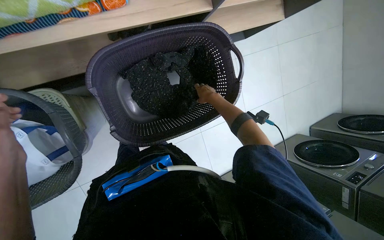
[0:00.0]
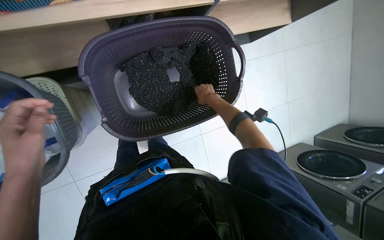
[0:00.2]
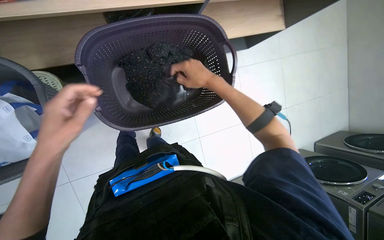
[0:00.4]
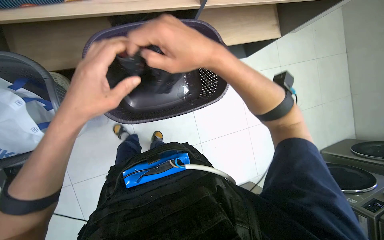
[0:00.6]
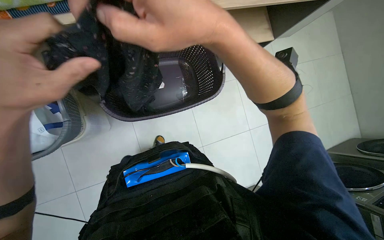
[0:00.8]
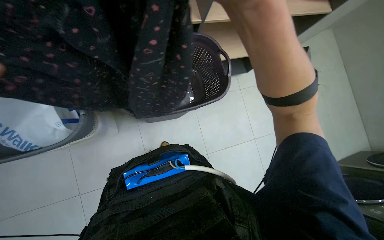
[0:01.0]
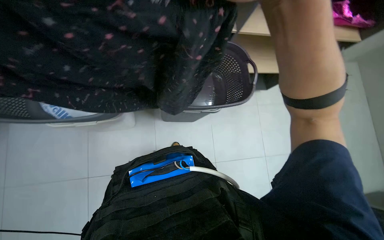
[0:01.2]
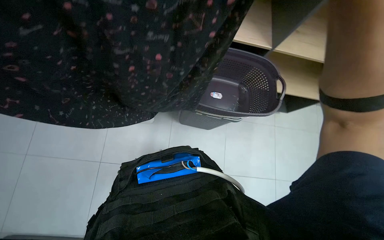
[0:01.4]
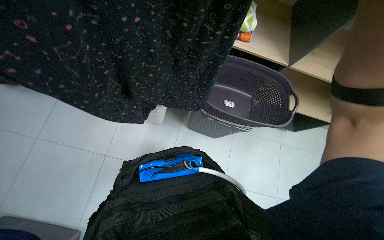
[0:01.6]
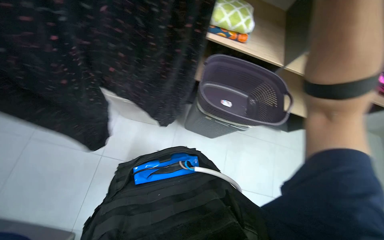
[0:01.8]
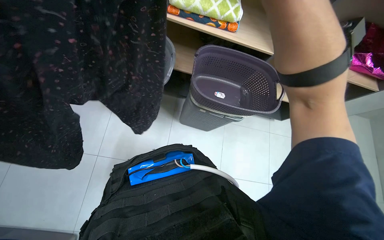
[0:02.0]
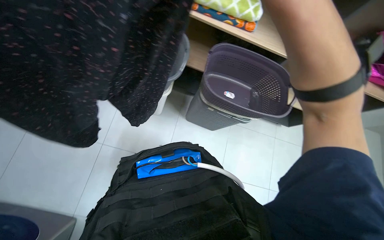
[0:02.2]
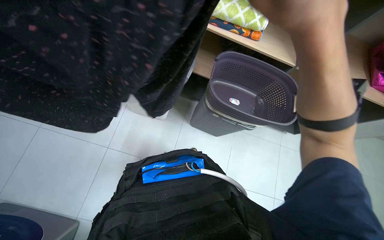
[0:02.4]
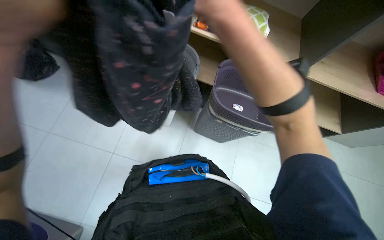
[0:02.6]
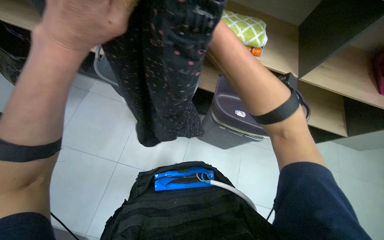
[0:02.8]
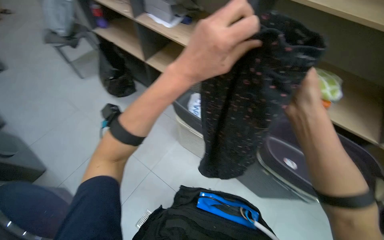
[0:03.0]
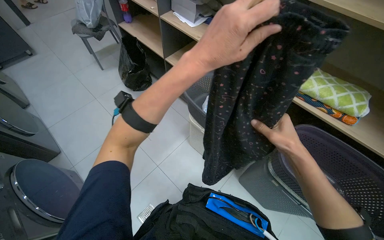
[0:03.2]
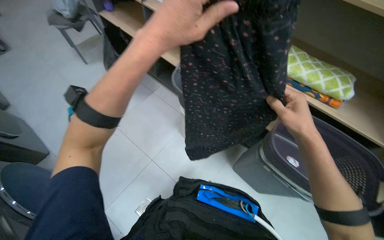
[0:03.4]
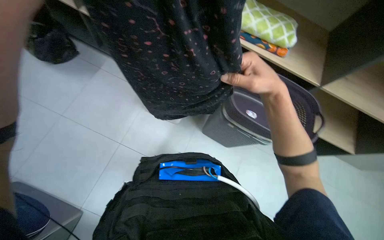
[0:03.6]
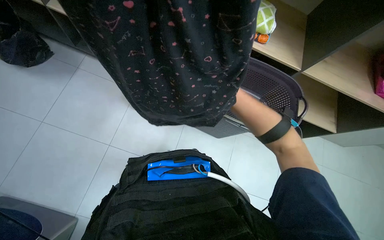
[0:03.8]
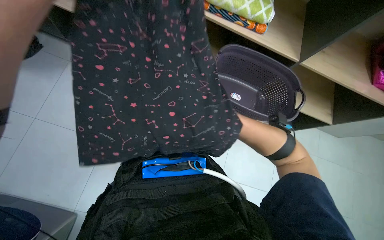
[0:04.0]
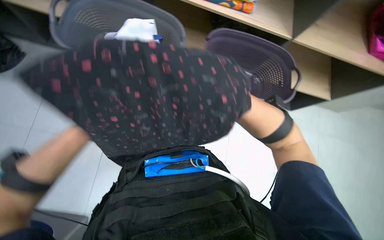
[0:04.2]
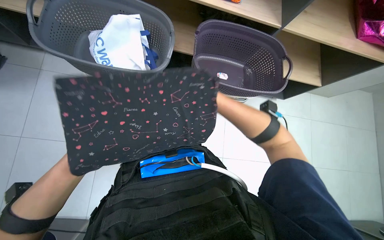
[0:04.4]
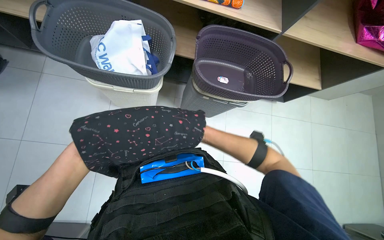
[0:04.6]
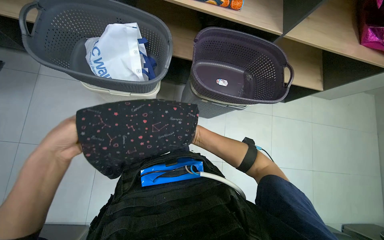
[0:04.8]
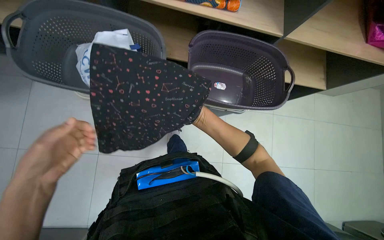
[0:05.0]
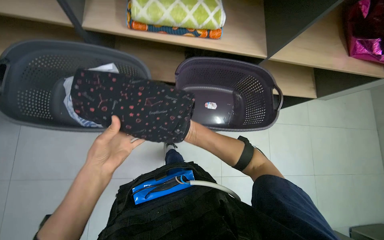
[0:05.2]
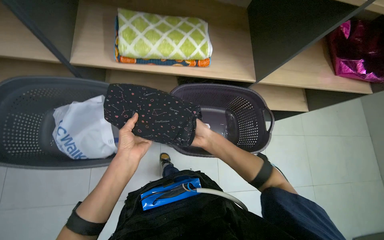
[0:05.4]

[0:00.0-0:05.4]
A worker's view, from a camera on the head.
Job: managing laundry.
The whole recording: Folding and stacking laundry. The worker folds various laundry items and stacks them neatly on a shelf.
0:00.0 to 0:01.4: The wearer looks approximately 15 degrees further upward.

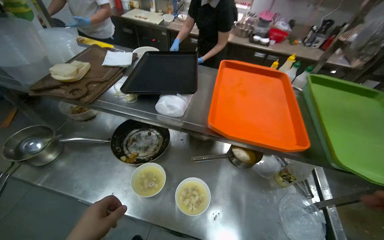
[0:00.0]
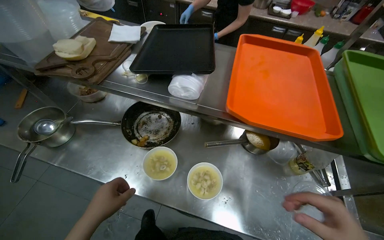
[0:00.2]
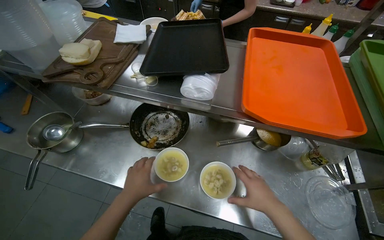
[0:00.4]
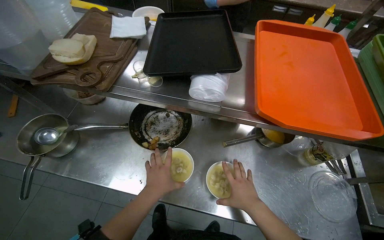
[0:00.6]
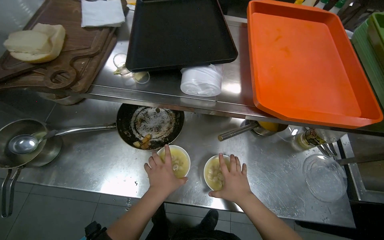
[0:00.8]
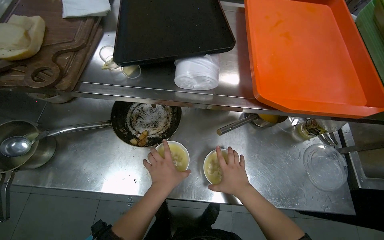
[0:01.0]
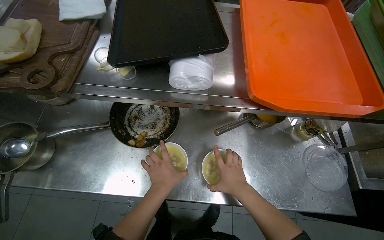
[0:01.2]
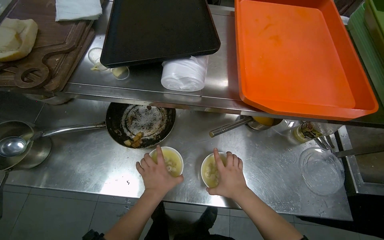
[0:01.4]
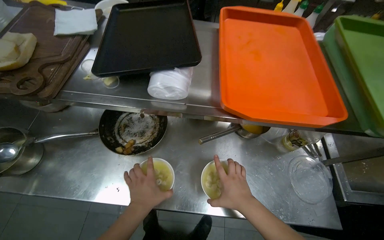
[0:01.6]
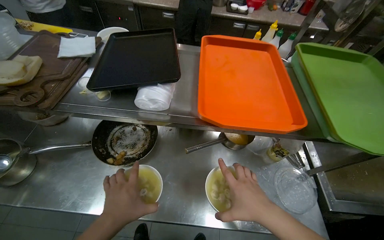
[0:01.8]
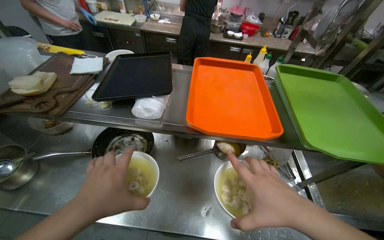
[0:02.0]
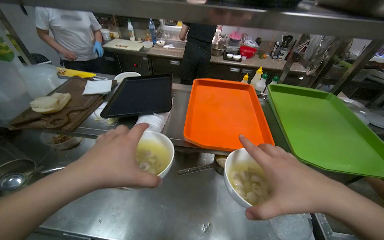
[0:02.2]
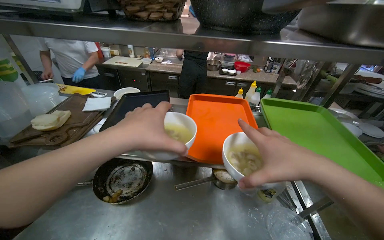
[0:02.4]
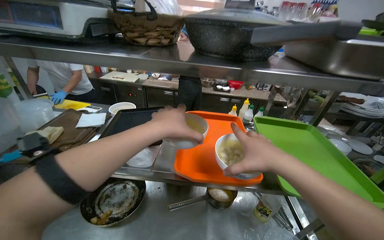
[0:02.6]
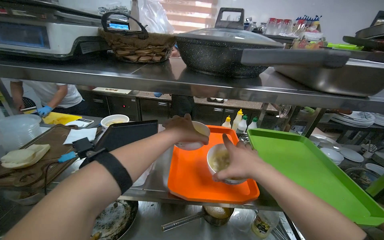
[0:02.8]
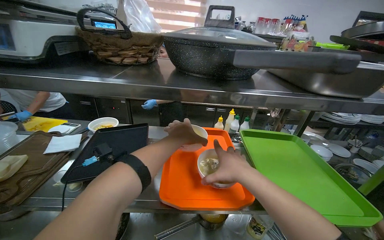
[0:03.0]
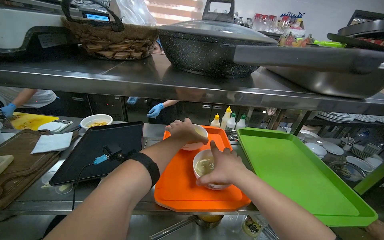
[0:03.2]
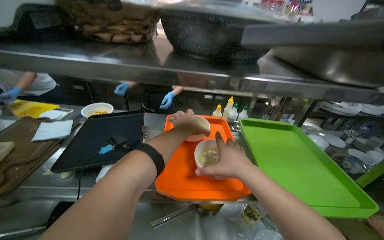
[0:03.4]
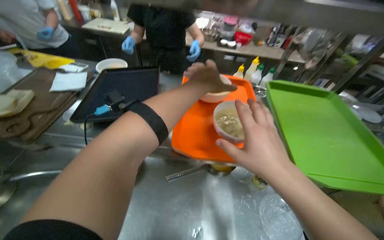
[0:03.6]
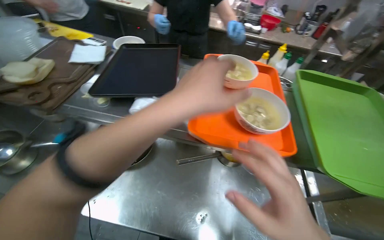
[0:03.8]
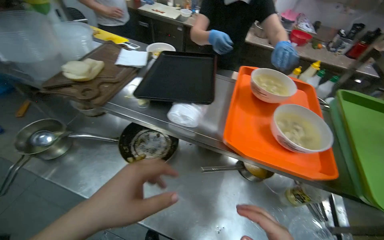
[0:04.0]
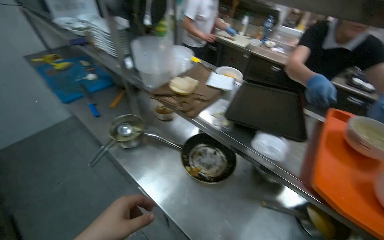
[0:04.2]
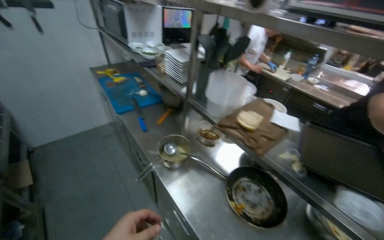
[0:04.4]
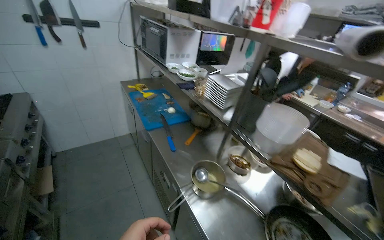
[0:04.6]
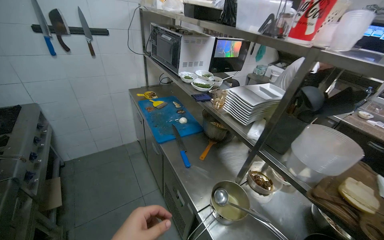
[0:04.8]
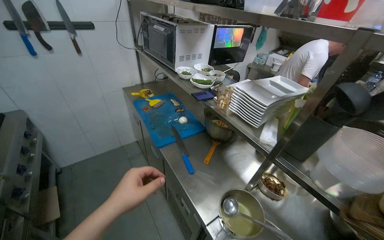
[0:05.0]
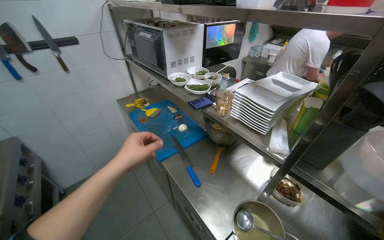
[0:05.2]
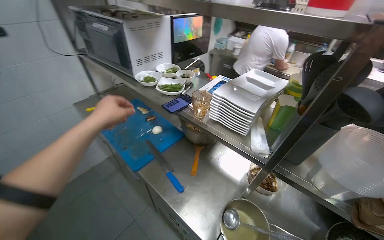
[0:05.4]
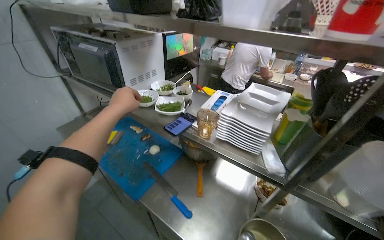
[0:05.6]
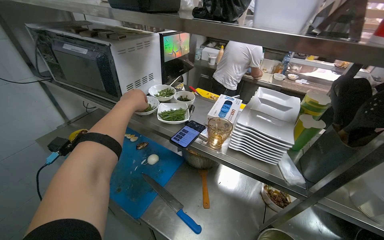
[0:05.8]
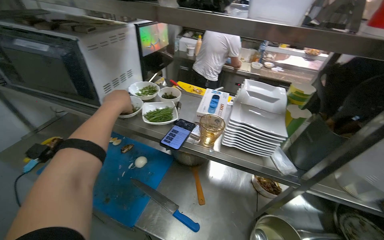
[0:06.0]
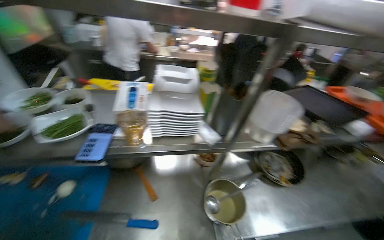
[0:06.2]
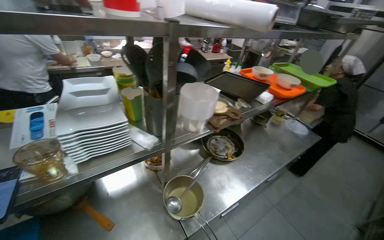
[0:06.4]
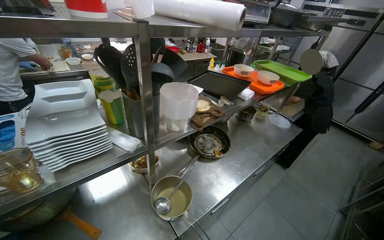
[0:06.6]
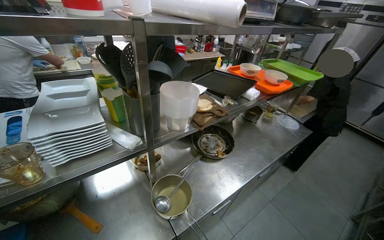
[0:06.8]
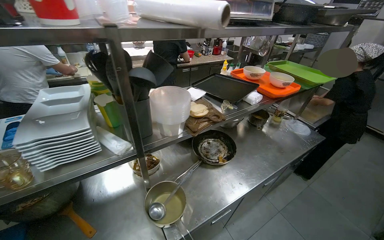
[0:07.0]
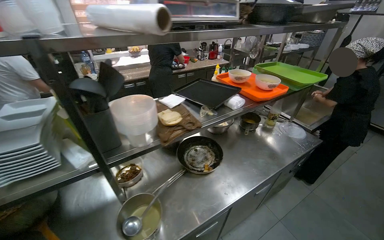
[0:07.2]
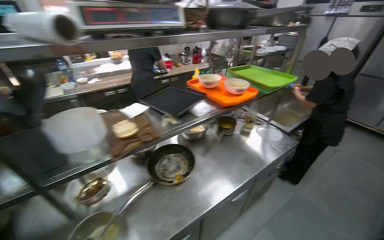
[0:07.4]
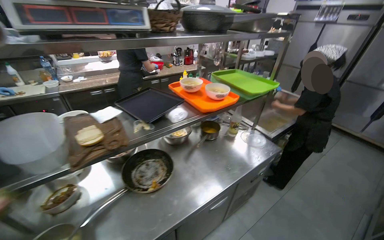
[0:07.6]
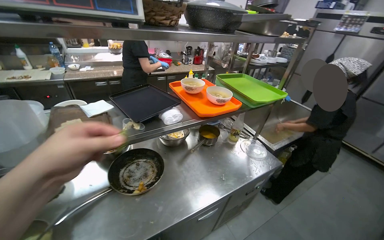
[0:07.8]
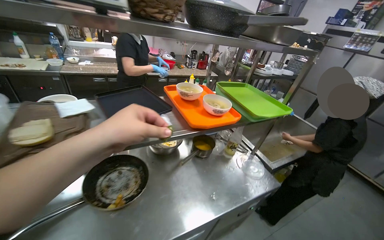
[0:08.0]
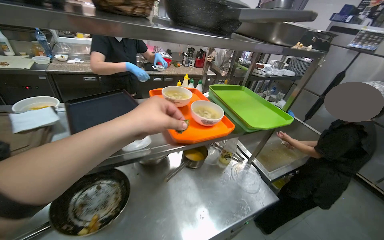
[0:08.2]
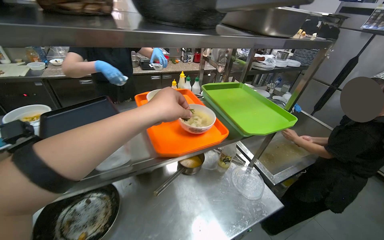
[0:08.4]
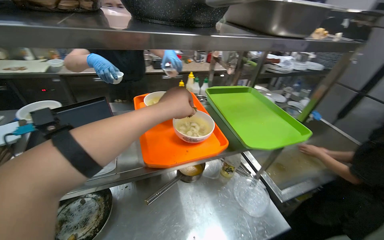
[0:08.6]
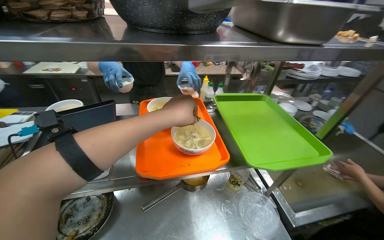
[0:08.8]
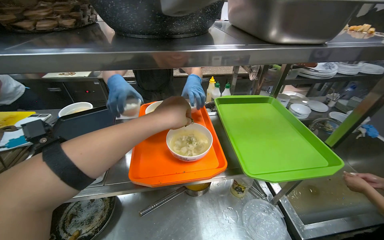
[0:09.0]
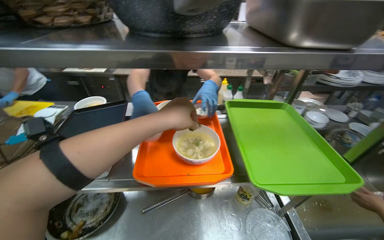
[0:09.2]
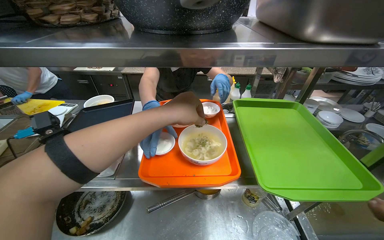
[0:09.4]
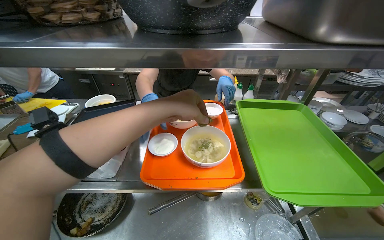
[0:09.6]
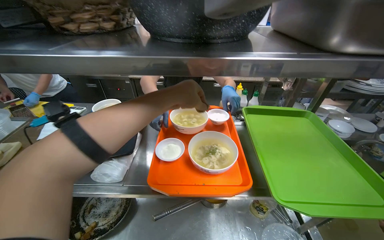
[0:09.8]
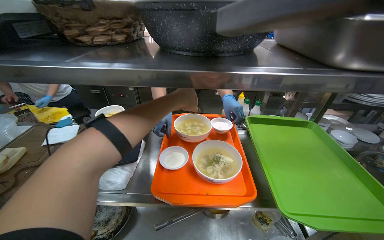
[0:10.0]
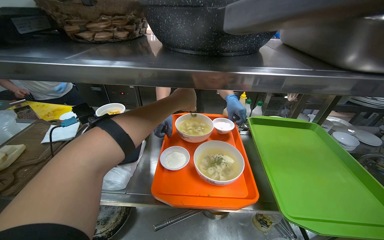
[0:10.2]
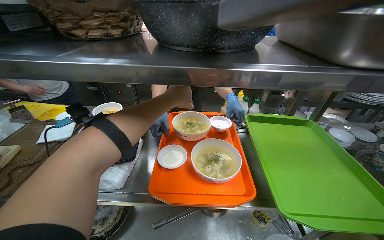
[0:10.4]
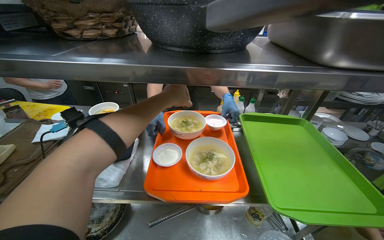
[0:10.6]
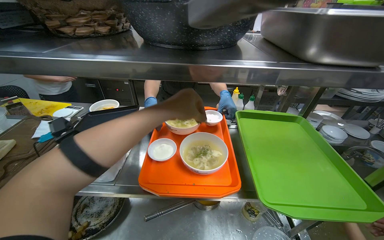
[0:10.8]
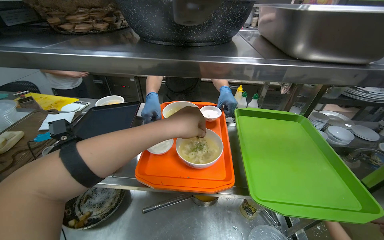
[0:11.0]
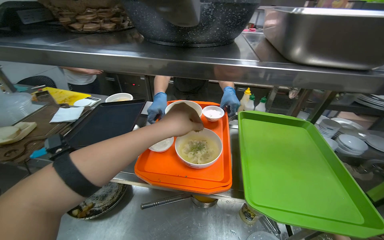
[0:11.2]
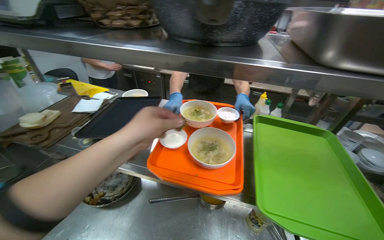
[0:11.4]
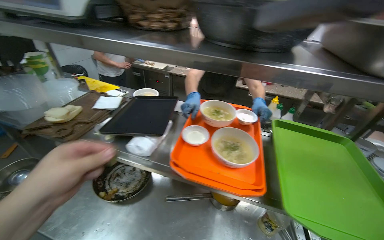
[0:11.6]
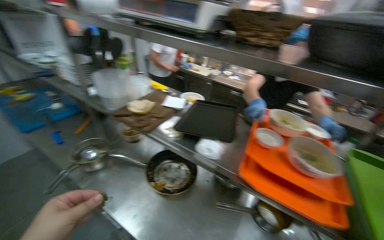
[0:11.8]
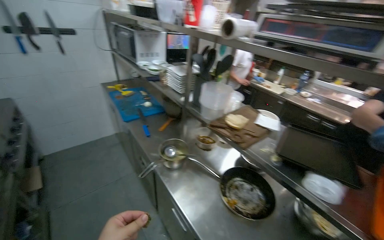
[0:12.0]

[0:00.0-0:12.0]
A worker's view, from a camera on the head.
Job: preparing food.
The whole recording: Preparing Soup Bowls. The worker transfers bowls of soup onto a tray and adds herbs.
0:00.0 to 0:01.6: The camera pitches downward, by about 15 degrees.
0:01.6 to 0:03.0: The view tilts some 35 degrees upward. The right hand is displaced up the picture by some 35 cm, and travels nearer to the camera and back again, approximately 25 cm each way. The left hand is displaced up the picture and to the right by some 60 cm.
0:03.0 to 0:04.4: The camera is carried approximately 40 cm. The head rotates approximately 55 degrees to the left.
0:04.4 to 0:06.0: The camera is carried about 80 cm. The head turns to the right by some 30 degrees.
0:06.0 to 0:07.6: The camera is carried about 70 cm. The head turns to the right by roughly 55 degrees.
0:07.6 to 0:09.0: The head travels some 60 cm. The wearer looks about 25 degrees further to the left.
0:09.0 to 0:10.4: The left hand travels farther from the camera and up the picture by about 15 cm.
0:10.4 to 0:12.0: The head travels approximately 40 cm. The wearer's head swings approximately 50 degrees to the left.

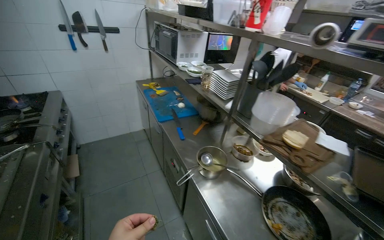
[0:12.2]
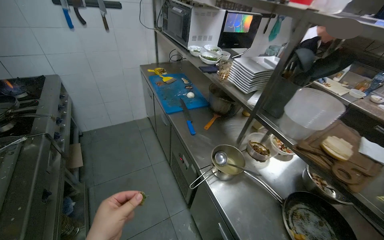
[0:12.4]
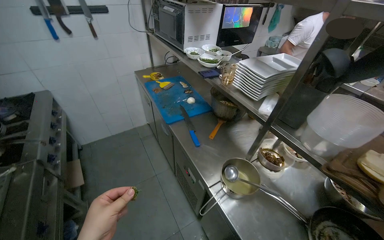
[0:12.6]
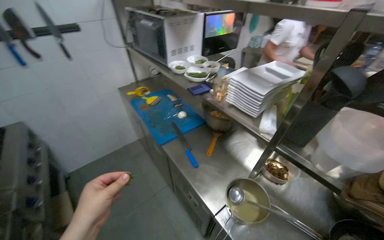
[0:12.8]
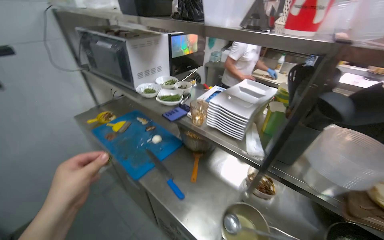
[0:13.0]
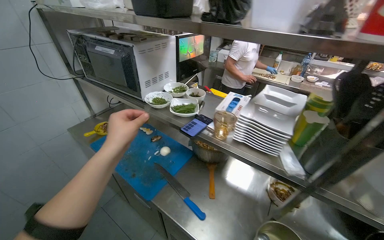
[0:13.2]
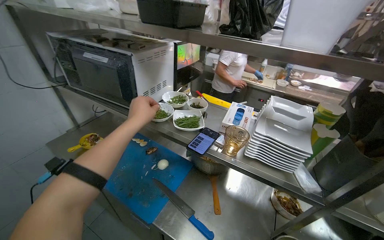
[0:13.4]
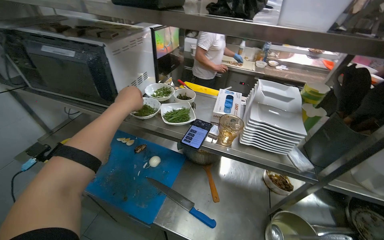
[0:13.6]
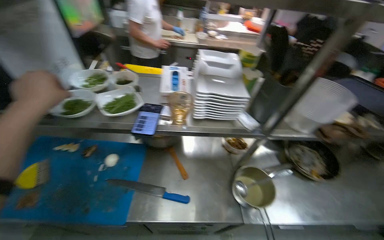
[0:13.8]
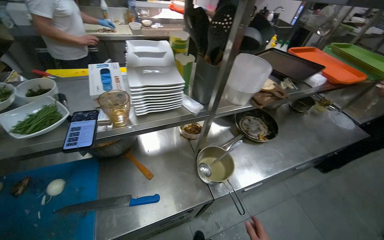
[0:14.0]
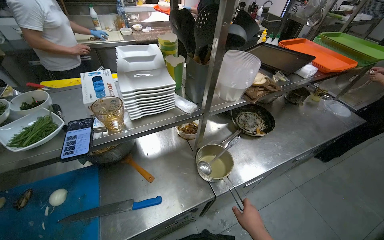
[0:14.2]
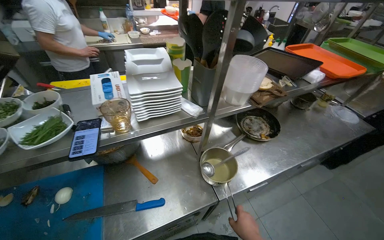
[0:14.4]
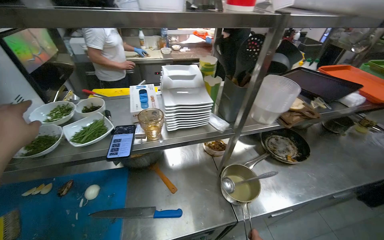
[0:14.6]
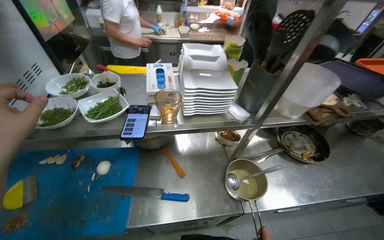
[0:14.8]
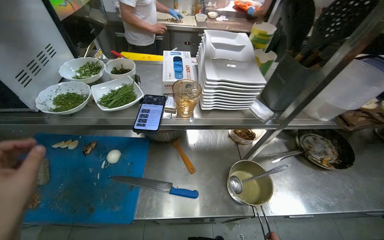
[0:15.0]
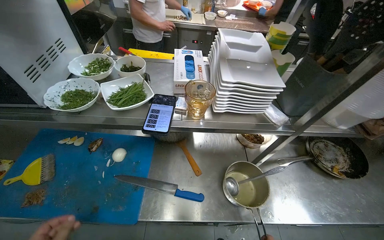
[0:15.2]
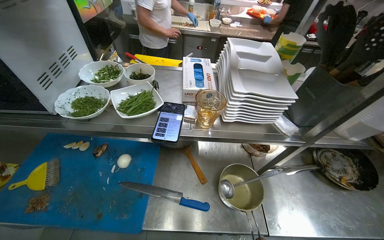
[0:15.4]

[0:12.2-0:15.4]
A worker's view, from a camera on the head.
Job: preparing food.
The whole recording: Preparing Soup Bowls. The worker transfers bowls of soup onto a tray and adds herbs.
0:12.2 to 0:13.8: The camera is carried about 80 cm. The head turns to the right by roughly 60 degrees. The view tilts some 15 degrees downward.
